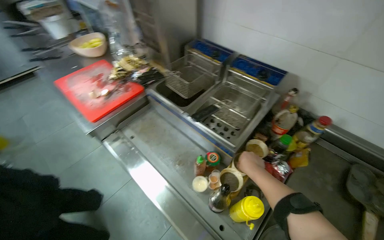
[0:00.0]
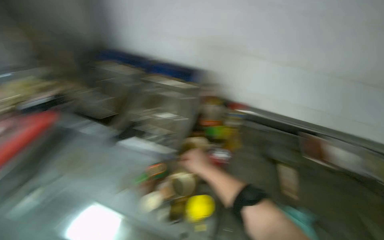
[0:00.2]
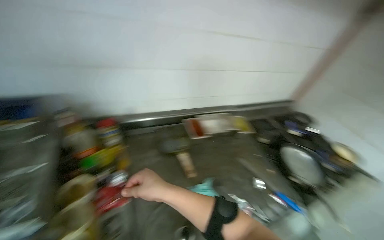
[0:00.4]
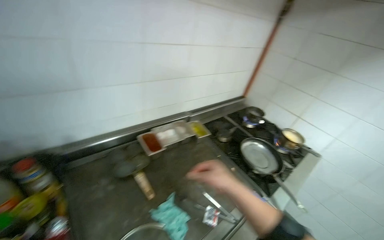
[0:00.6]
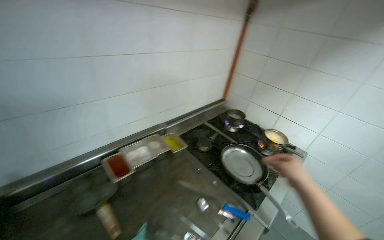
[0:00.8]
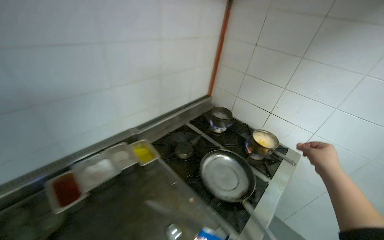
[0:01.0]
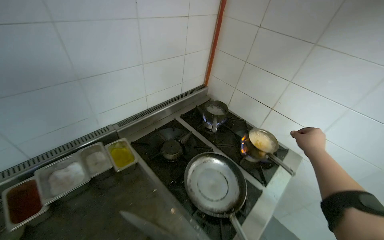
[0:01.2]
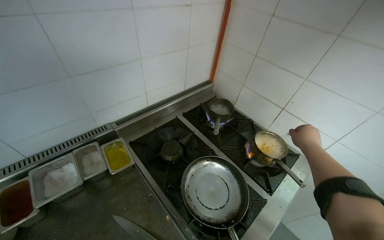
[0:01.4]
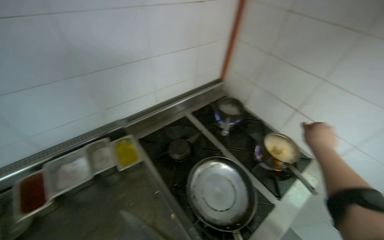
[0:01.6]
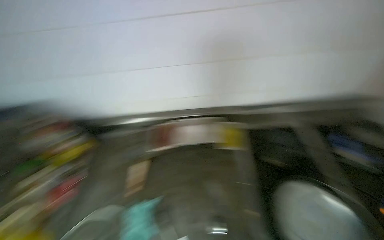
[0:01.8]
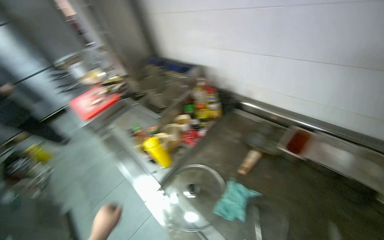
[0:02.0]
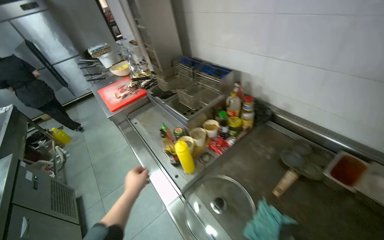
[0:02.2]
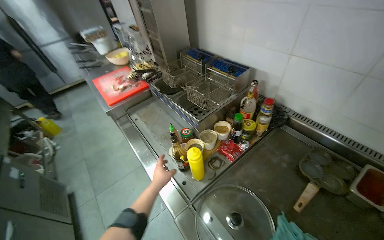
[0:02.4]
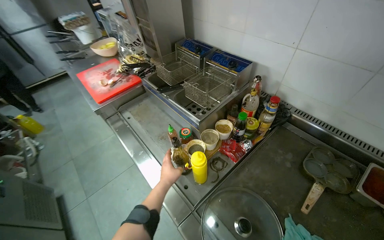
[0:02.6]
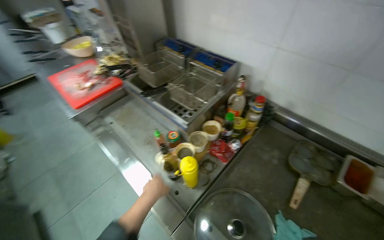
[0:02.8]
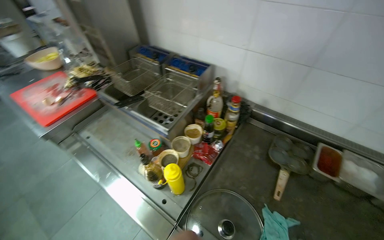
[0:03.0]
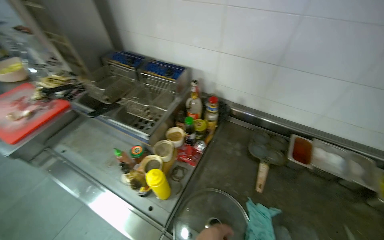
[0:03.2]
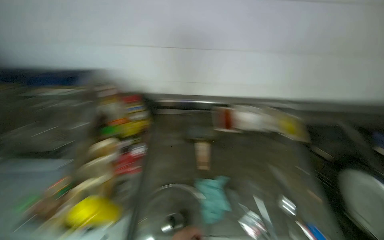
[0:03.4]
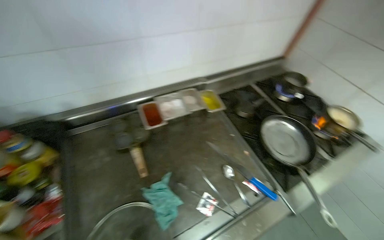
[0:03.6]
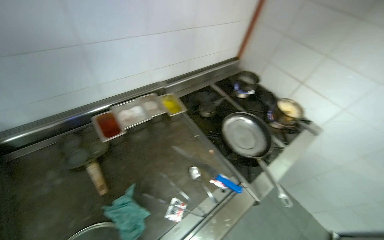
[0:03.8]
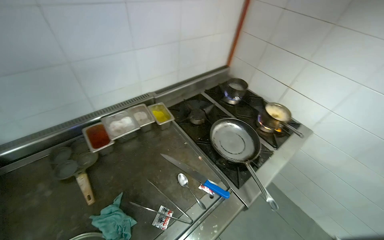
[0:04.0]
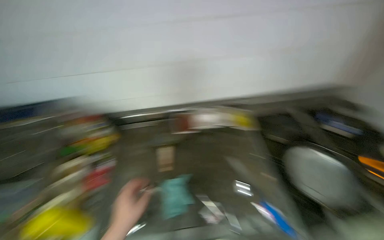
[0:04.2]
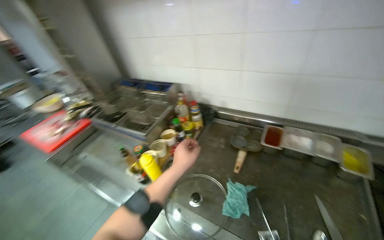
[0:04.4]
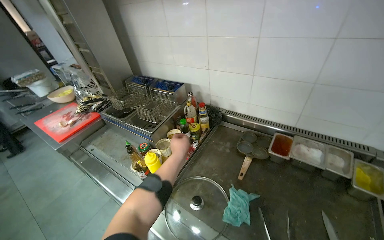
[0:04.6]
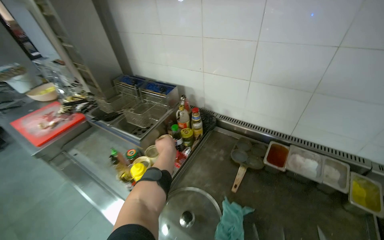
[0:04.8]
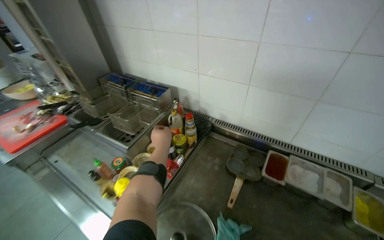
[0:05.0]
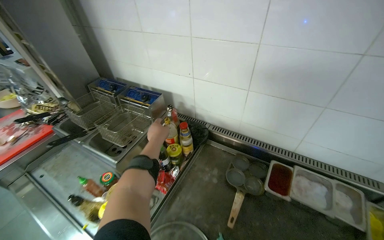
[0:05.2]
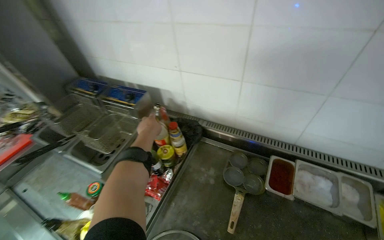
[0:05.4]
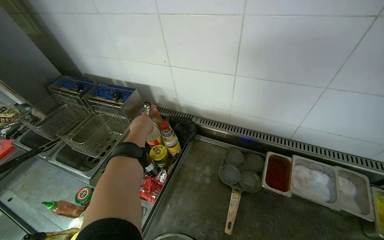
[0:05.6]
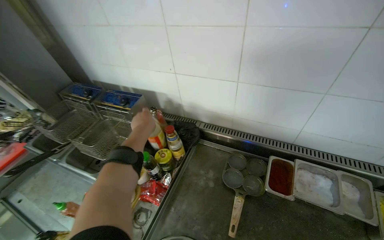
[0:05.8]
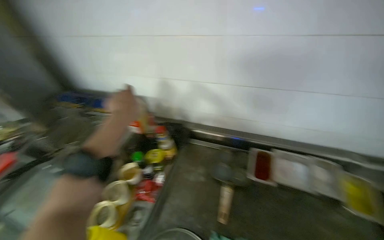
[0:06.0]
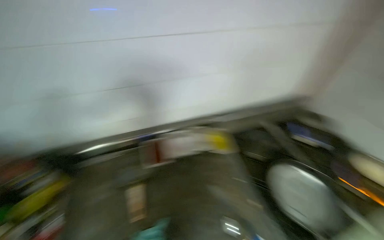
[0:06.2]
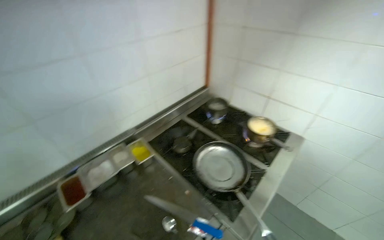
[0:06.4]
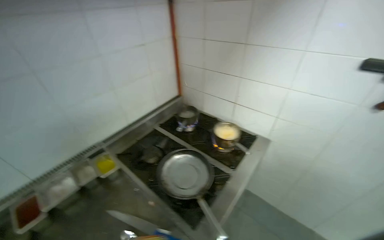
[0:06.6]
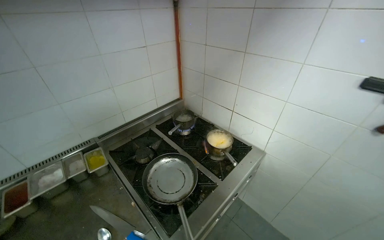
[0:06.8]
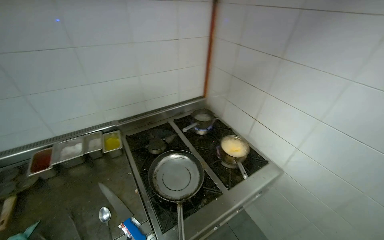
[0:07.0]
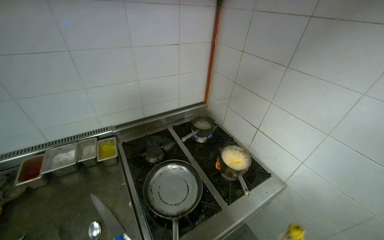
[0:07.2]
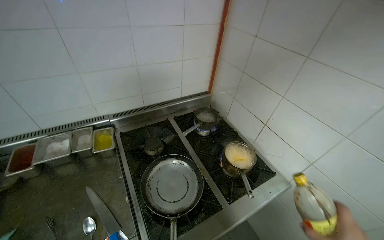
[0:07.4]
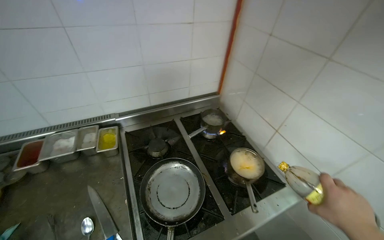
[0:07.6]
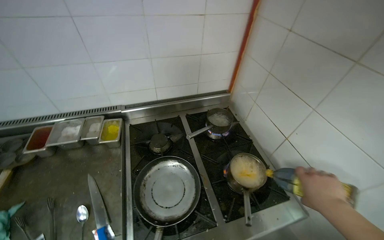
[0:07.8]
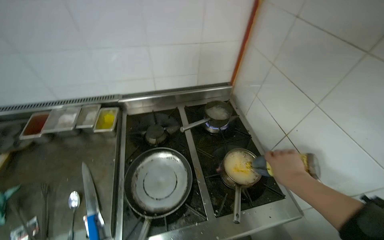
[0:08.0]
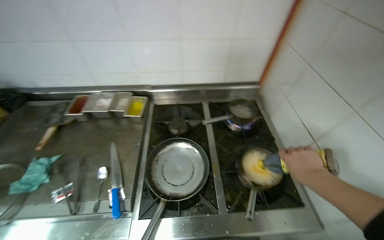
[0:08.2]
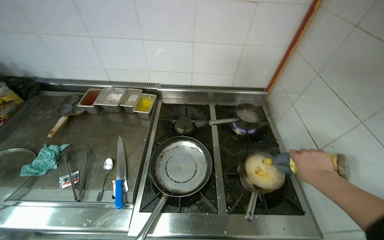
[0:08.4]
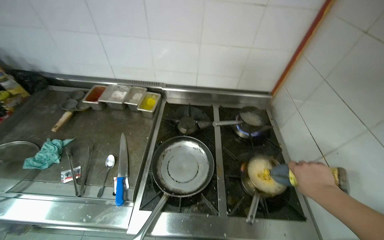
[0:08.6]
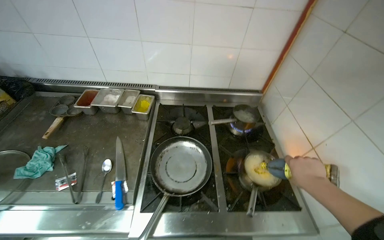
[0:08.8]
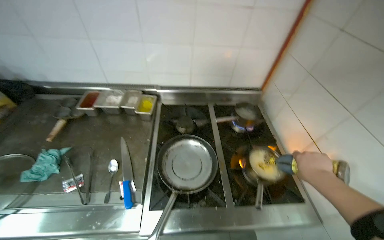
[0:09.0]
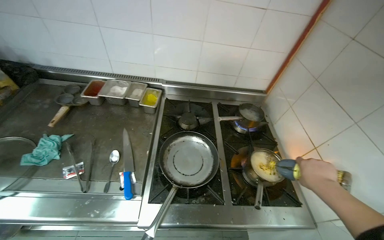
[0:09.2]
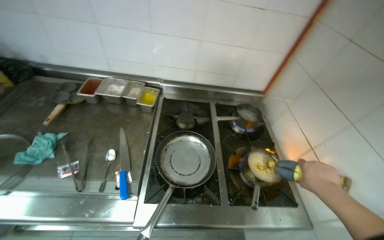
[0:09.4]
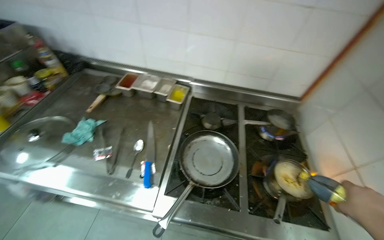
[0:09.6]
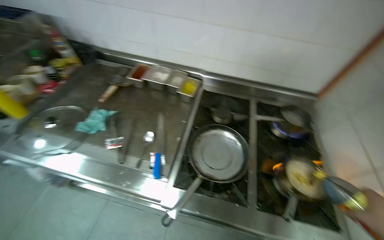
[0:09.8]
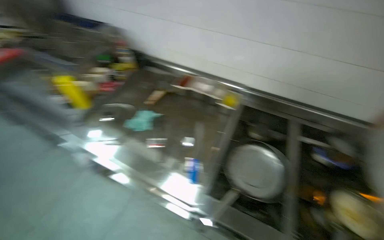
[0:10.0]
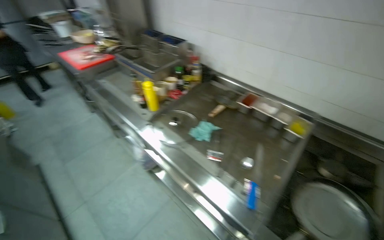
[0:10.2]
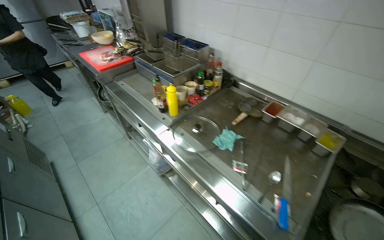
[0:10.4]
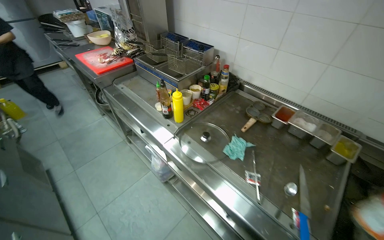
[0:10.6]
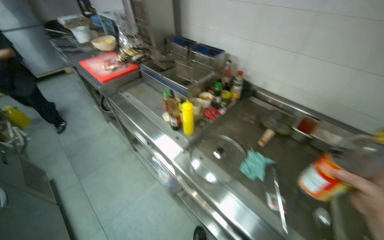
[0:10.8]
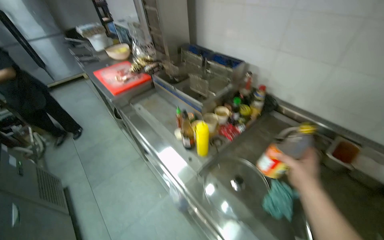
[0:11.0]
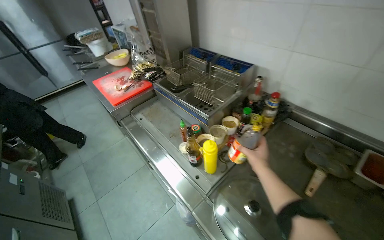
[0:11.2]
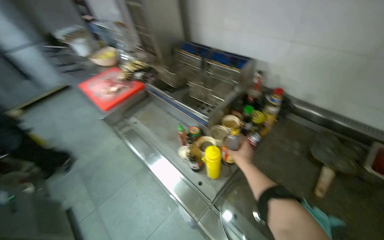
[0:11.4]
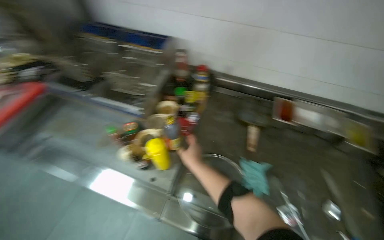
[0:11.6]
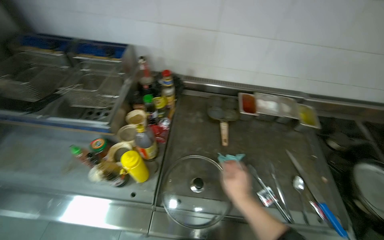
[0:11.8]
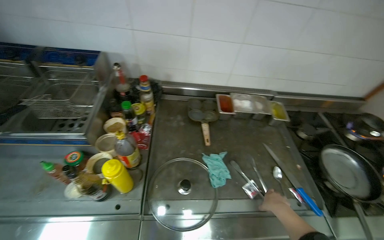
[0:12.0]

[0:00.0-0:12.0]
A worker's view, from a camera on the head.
Job: cooking food.
The whole recording: Cooking instant noodles. The worker retrieves eggs from the refrigerator, cracks them into a pot, adds instant noodles and seasoning, and stirs the mixture on the stove.
0:00.0 to 0:01.6: The camera is carried some 90 cm. The wearer's head swings roughly 75 degrees to the right.
0:01.6 to 0:03.0: The camera is carried roughly 60 cm. The wearer's head swings about 50 degrees to the left.
0:06.0 to 0:07.6: The wearer moves about 80 cm. The head rotates roughly 45 degrees to the right.
0:07.6 to 0:09.0: The wearer's head swings some 20 degrees to the left. The right hand is displaced farther from the camera and up the picture by about 20 cm.
0:09.0 to 0:10.4: The camera is carried about 50 cm. The wearer looks some 50 degrees further to the left.
0:10.4 to 0:12.0: The wearer moves some 60 cm. The head rotates roughly 50 degrees to the right.

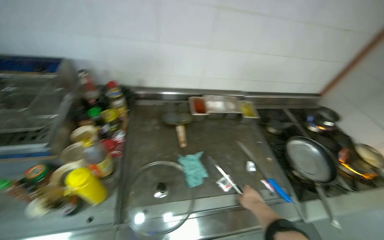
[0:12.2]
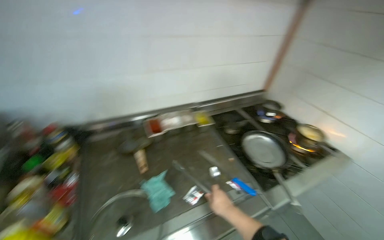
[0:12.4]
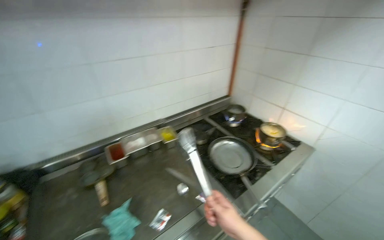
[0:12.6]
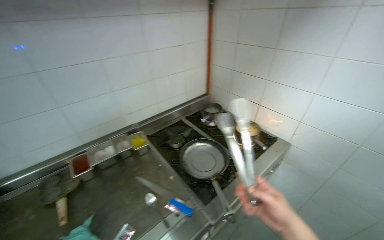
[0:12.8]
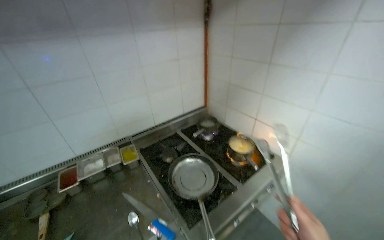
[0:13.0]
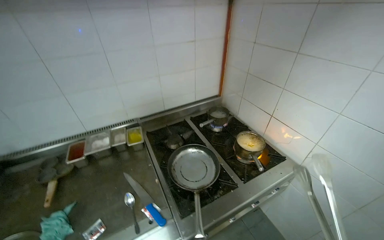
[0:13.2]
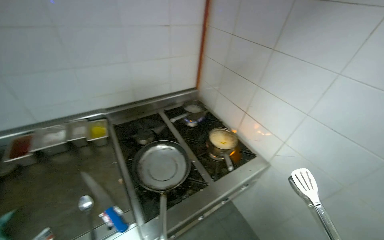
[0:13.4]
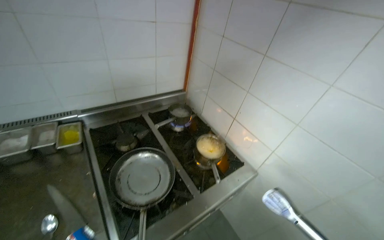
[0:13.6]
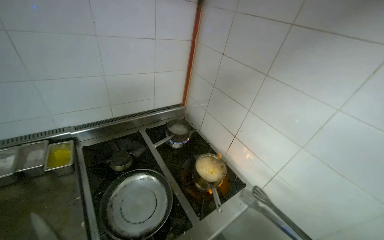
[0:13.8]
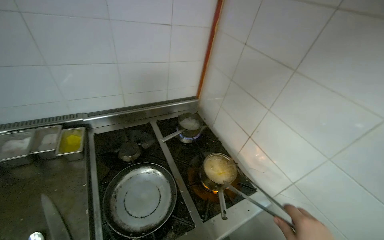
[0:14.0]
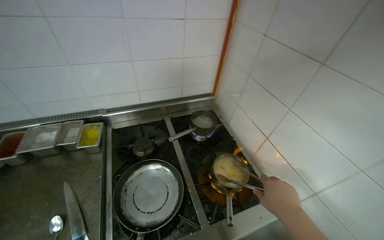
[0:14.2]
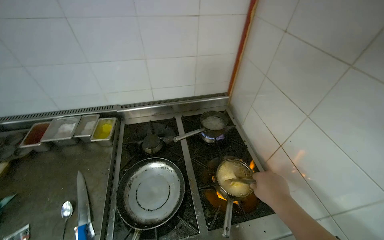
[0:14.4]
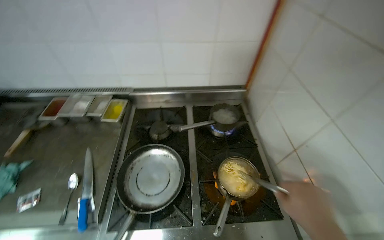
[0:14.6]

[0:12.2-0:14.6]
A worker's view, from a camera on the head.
Job: cooking food.
The whole recording: Cooking instant noodles. The worker retrieves eggs from the refrigerator, cracks them into a pot, adds instant noodles and seasoning, and stirs the mixture on the stove.
0:12.2 to 0:13.4: The head travels approximately 80 cm. The head turns to the right by roughly 20 degrees.
0:13.4 to 0:14.6: The wearer's head swings about 30 degrees to the left.

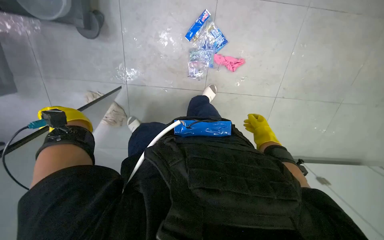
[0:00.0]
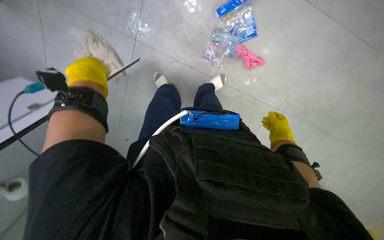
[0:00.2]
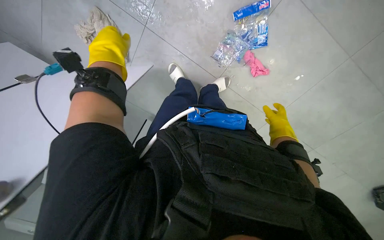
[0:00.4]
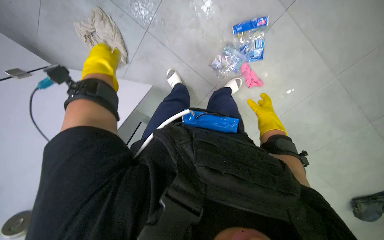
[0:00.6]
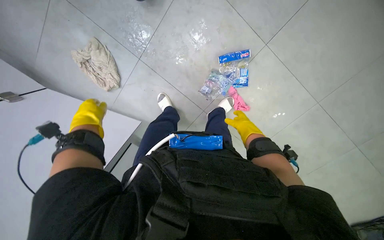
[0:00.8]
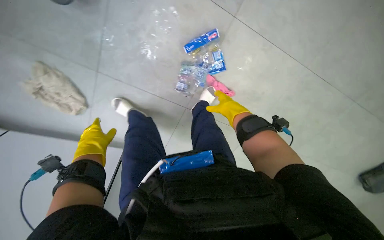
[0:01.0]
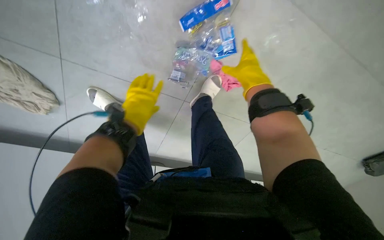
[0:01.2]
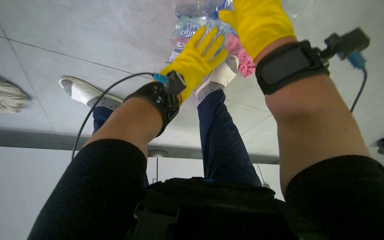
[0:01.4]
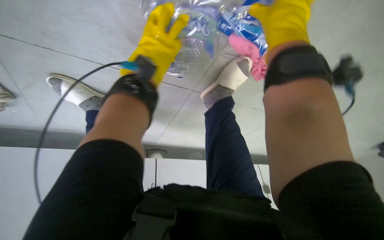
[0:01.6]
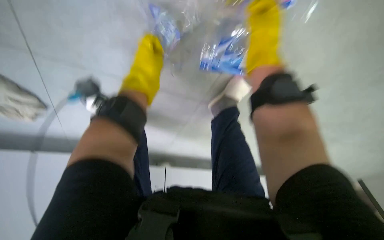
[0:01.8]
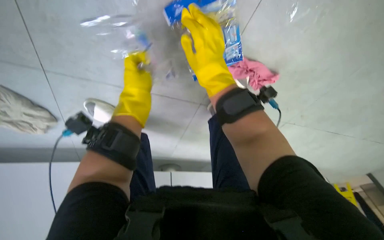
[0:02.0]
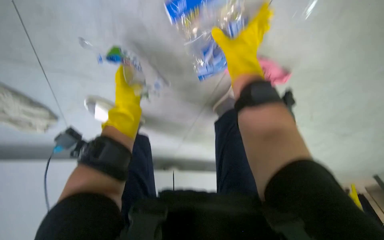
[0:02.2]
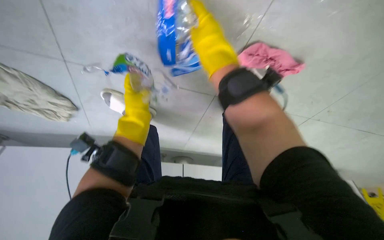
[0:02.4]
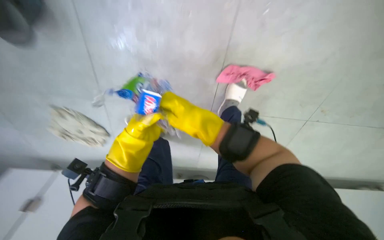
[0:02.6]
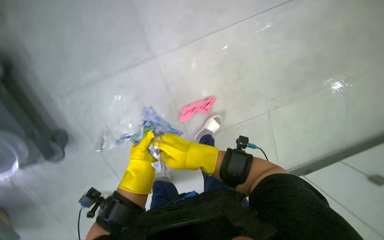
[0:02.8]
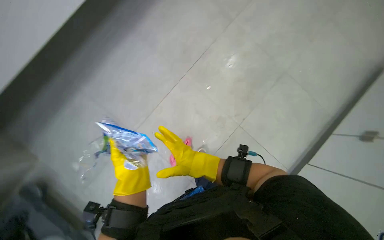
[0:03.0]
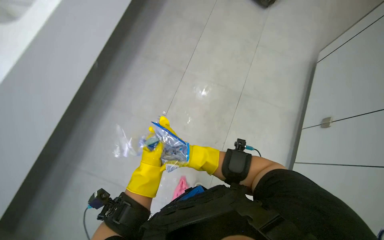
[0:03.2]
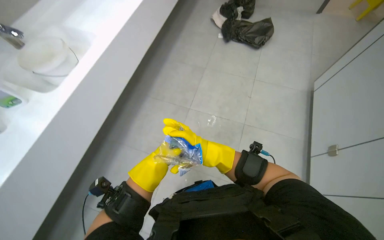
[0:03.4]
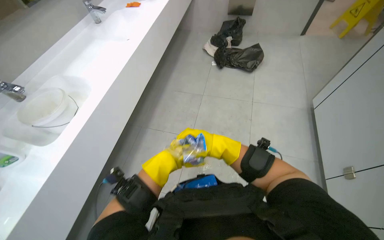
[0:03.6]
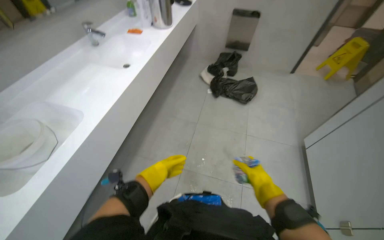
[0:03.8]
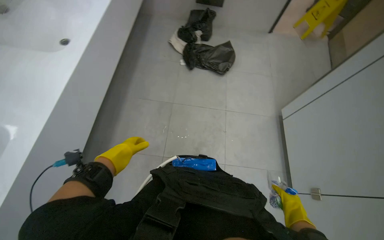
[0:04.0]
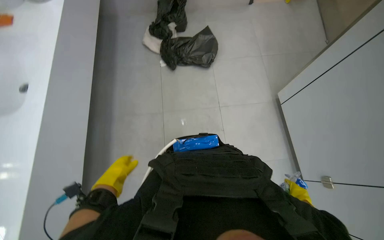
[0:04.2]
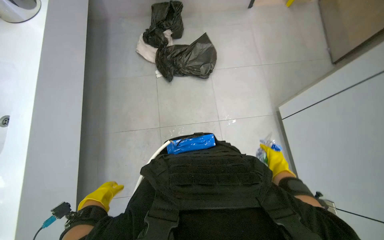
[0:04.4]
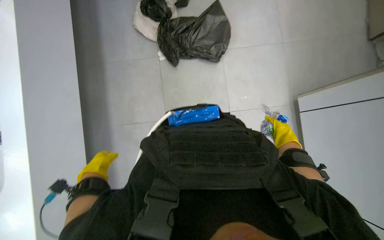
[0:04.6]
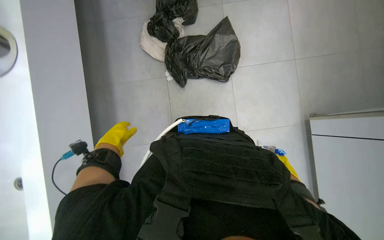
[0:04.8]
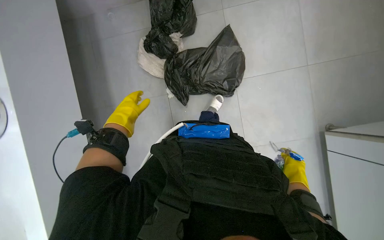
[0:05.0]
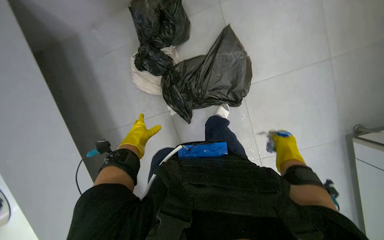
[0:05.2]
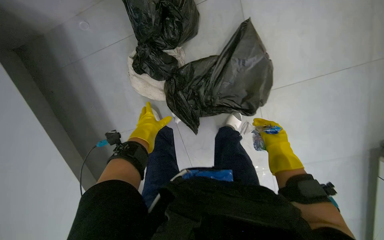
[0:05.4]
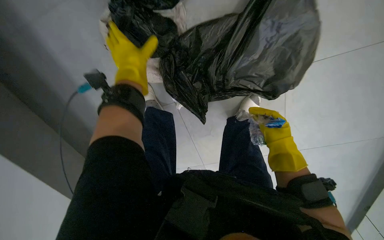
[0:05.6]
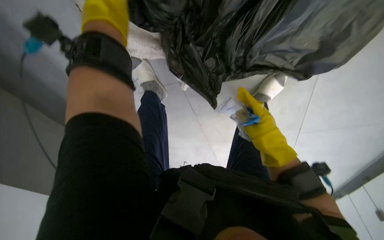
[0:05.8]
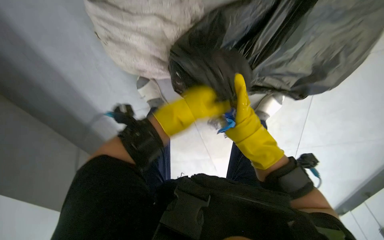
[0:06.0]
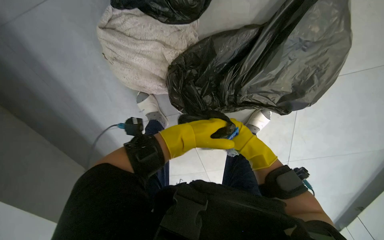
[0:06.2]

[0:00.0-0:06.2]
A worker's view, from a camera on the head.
Job: managing trash.
The whole recording: Collecting and bagging trash from floor. The worker collects trash from the floor and places it into black trash bags.
0:00.0 to 0:01.6: The wearer moves approximately 60 cm. The view tips downward by some 20 degrees.
0:01.6 to 0:03.2: The left hand shifts approximately 25 cm down the picture. Meanwhile the right hand shifts approximately 40 cm farther from the camera, down the picture and to the left.
0:03.2 to 0:04.6: The right hand heads to the right and up the picture, covering about 50 cm.
